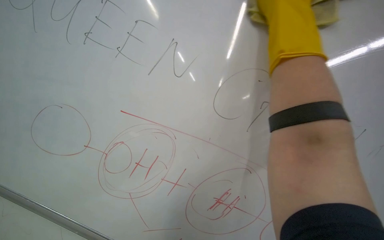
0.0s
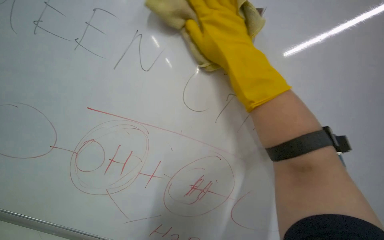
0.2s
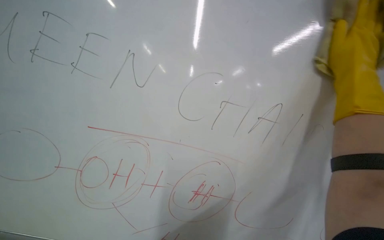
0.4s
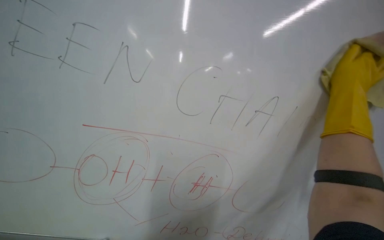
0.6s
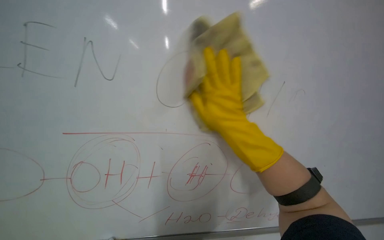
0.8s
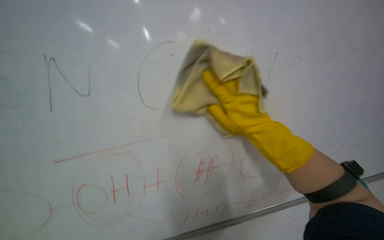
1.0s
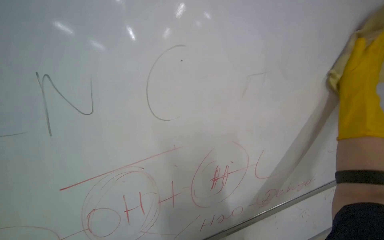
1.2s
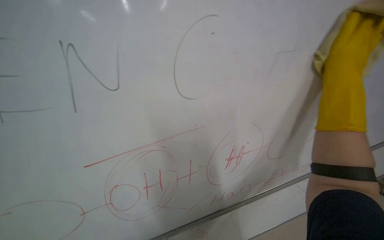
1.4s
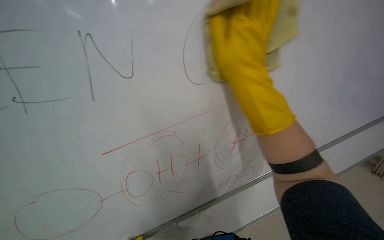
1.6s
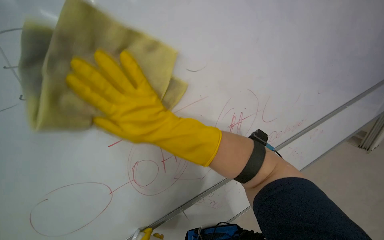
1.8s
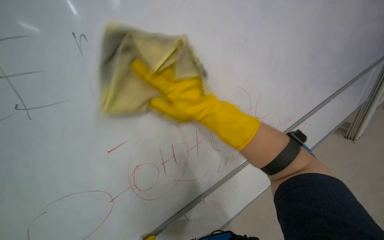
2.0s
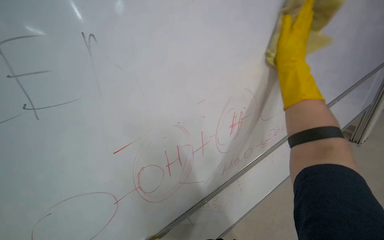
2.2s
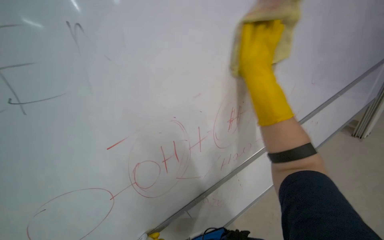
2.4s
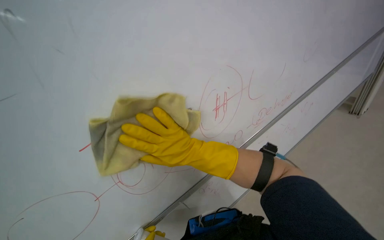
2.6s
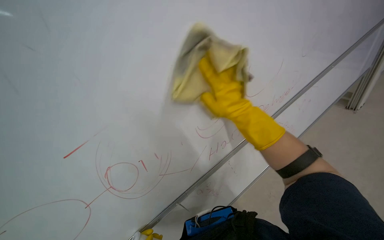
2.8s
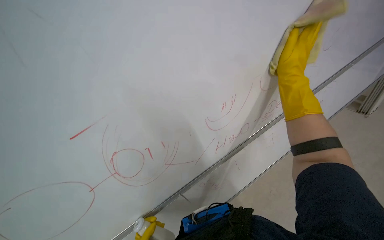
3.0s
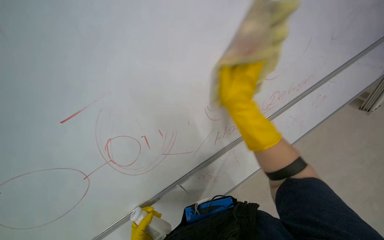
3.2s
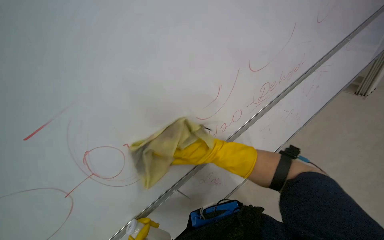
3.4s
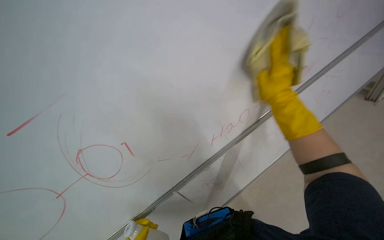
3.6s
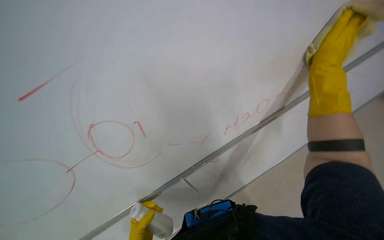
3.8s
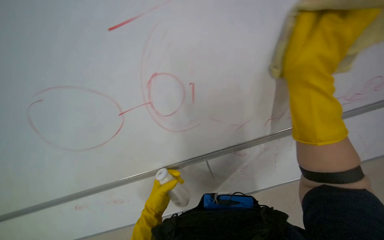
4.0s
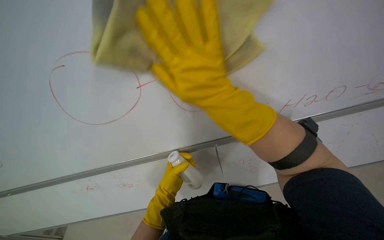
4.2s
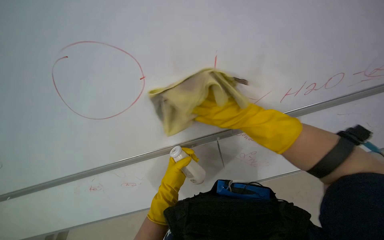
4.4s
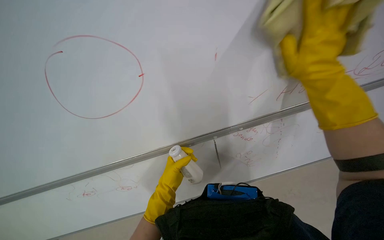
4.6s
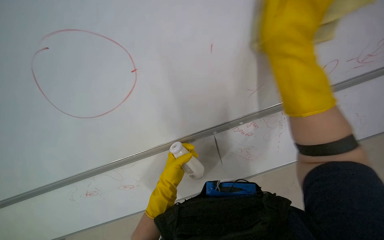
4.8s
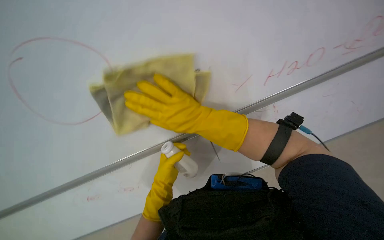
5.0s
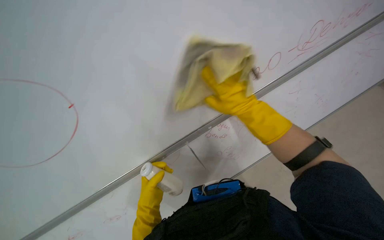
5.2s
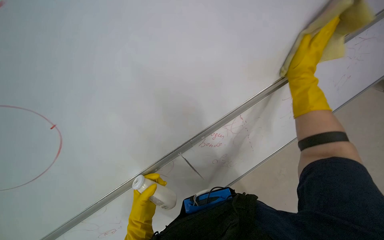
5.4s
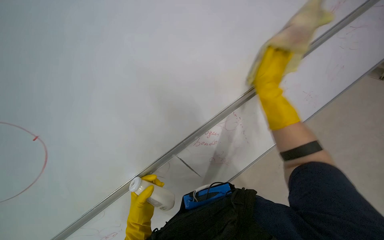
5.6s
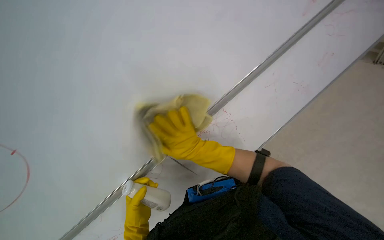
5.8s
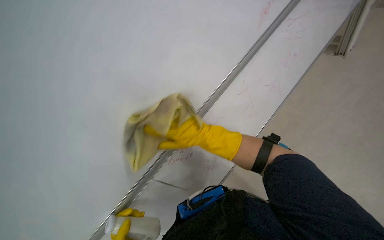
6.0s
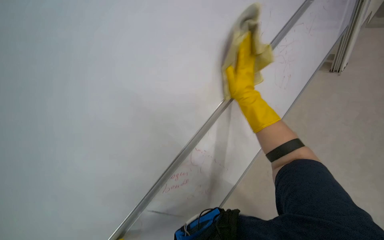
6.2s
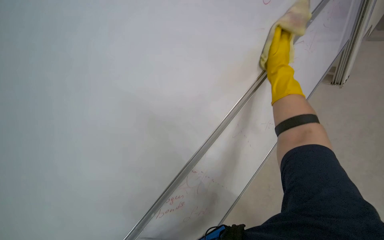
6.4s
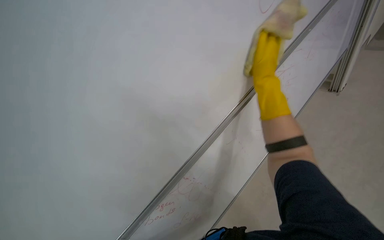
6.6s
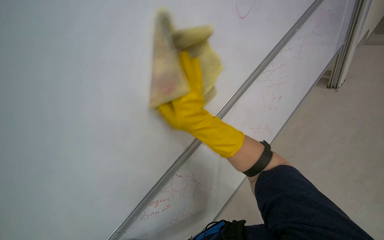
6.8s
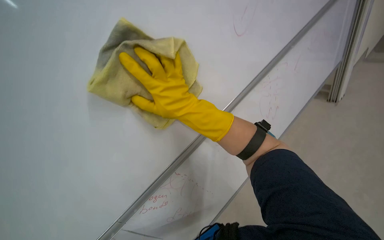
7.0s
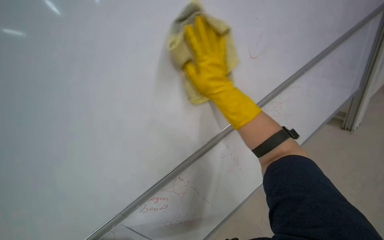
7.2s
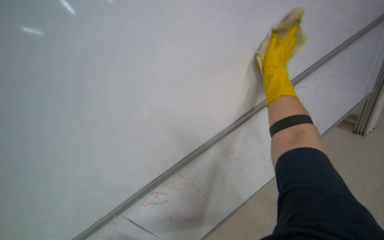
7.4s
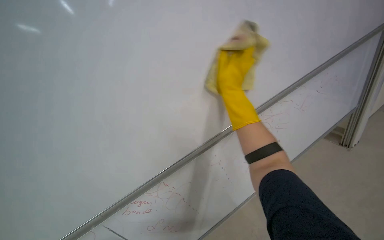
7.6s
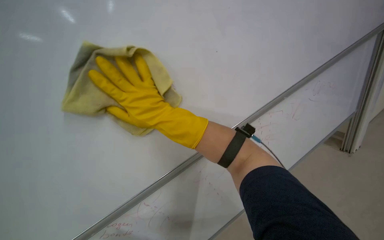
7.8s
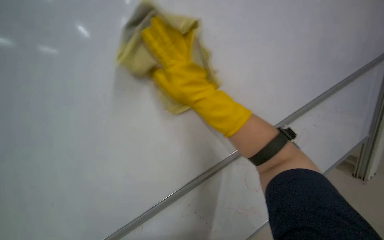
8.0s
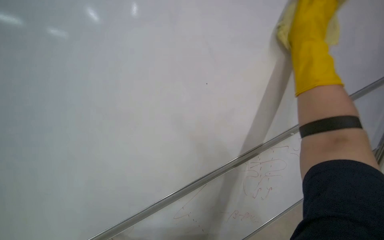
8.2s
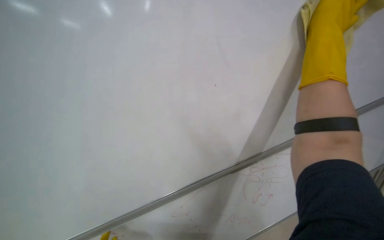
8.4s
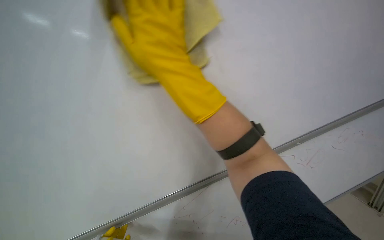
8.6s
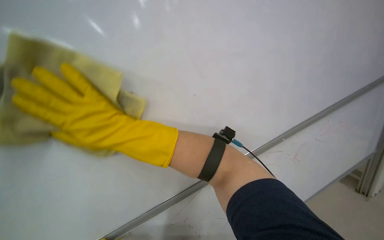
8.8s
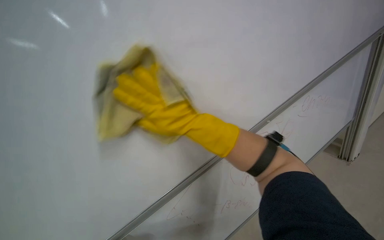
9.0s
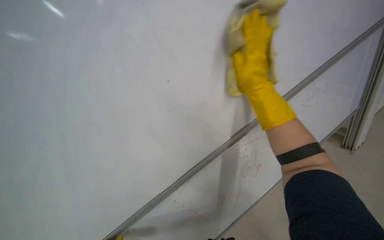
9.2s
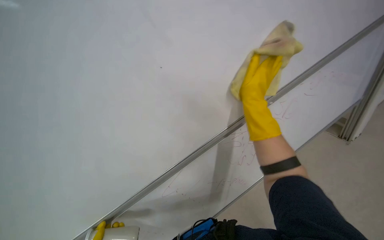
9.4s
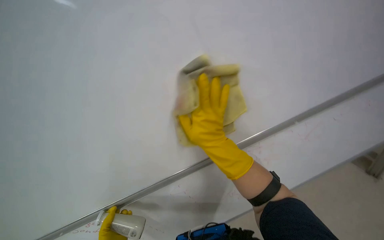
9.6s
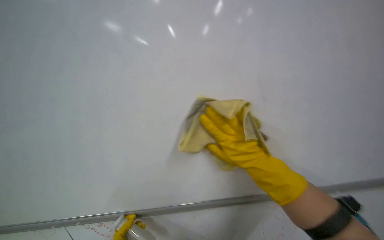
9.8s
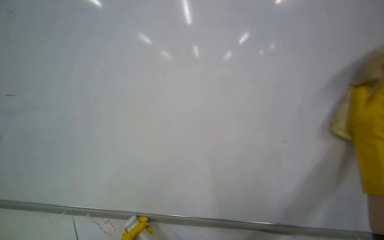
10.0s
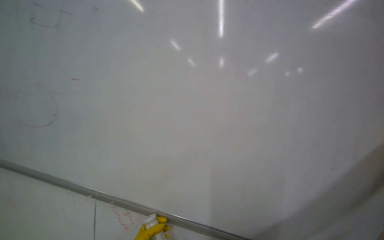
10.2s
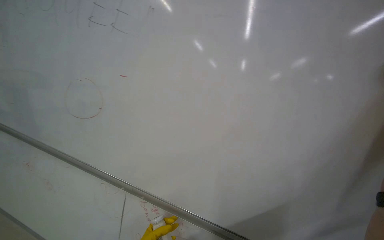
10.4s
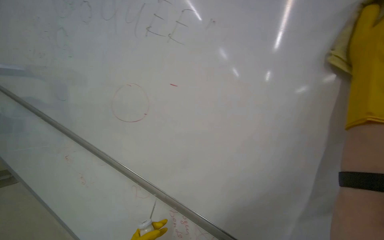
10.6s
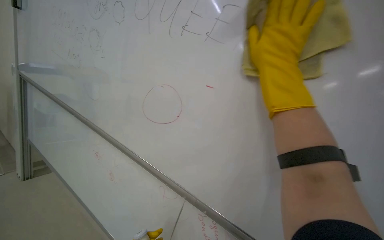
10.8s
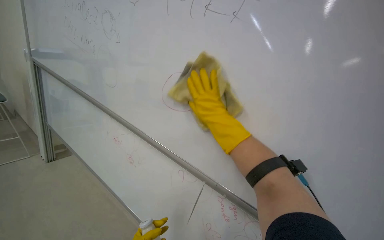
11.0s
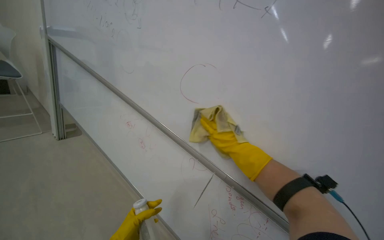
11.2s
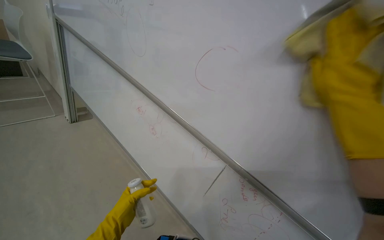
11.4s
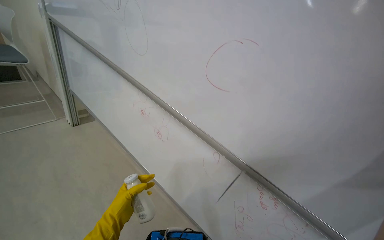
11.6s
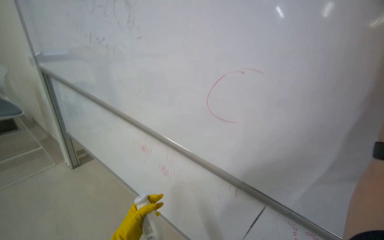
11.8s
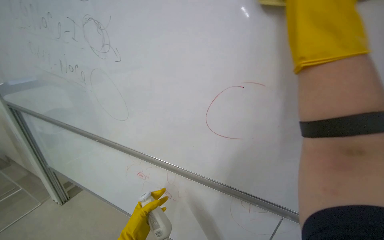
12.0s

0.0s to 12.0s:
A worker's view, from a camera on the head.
Job: wiping surfaces.
The whole recording: Cleaning whiteboard. The worker cleans a large white board with a yellow cloth while wearing gloves.
0.0s to 1.6s: The right hand is displaced to the left by about 15 cm.
1.6s to 3.0s: The view tips downward by approximately 10 degrees. The right hand travels farther from the camera by about 20 cm, and goes to the left and returns, some 15 cm each way.
3.0s to 4.4s: The wearer's head swings approximately 35 degrees to the left. The wearer looks roughly 20 degrees further downward.
4.4s to 6.0s: The view tips upward by some 15 degrees. Everything in view rotates about 40 degrees counterclockwise.
6.0s to 7.6s: The camera pitches upward, by roughly 20 degrees.
9.0s to 10.4s: The head rotates about 45 degrees to the left. The wearer looks approximately 20 degrees further upward.
10.4s to 12.0s: Everything in view rotates about 35 degrees counterclockwise.

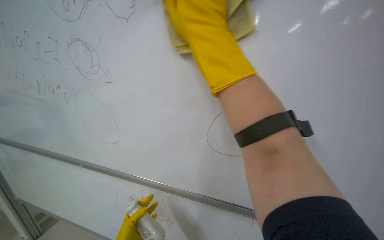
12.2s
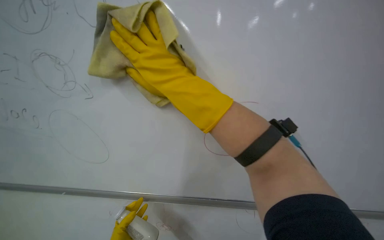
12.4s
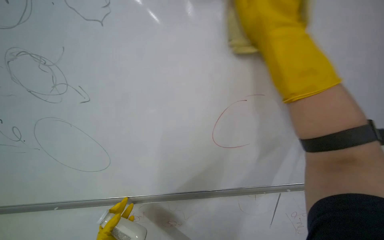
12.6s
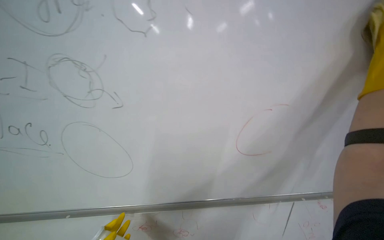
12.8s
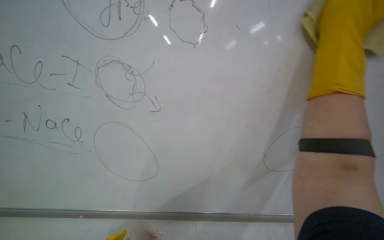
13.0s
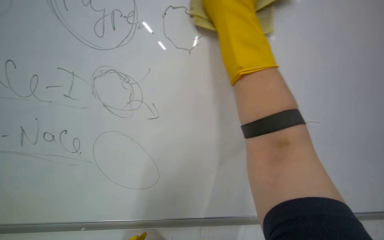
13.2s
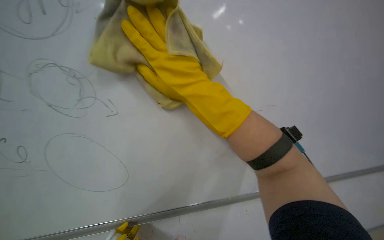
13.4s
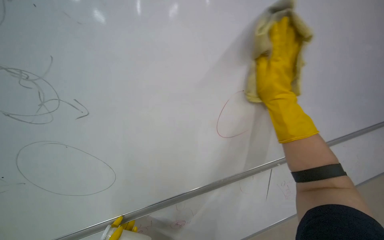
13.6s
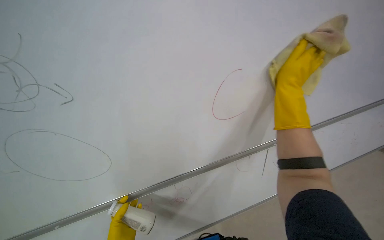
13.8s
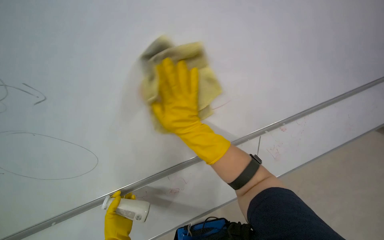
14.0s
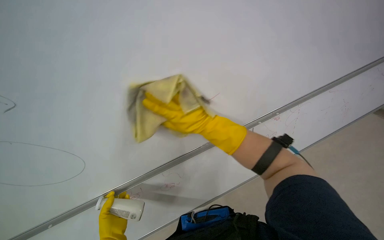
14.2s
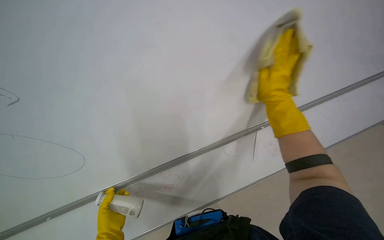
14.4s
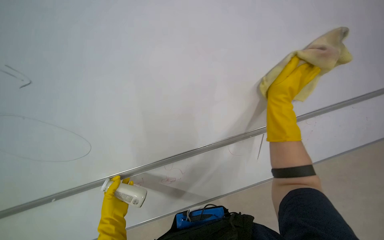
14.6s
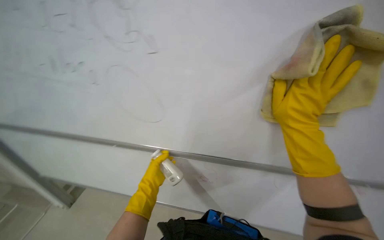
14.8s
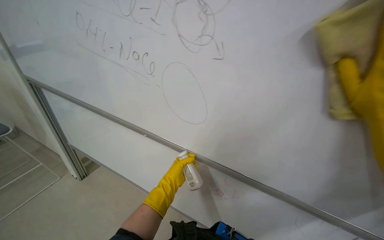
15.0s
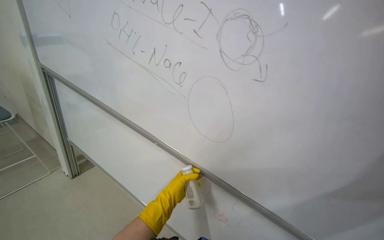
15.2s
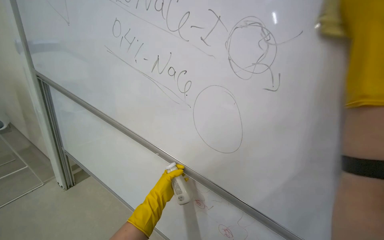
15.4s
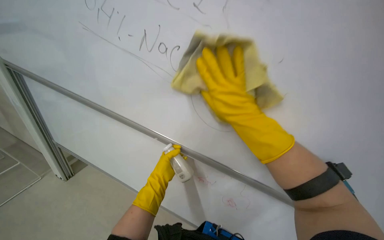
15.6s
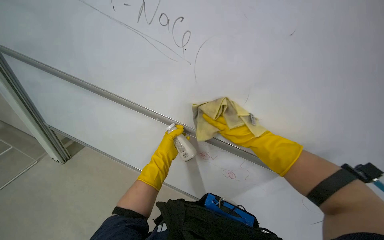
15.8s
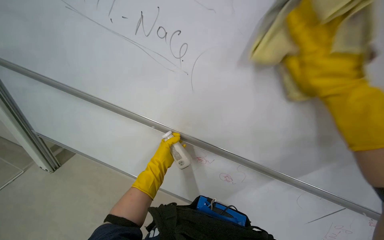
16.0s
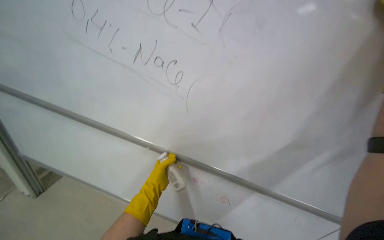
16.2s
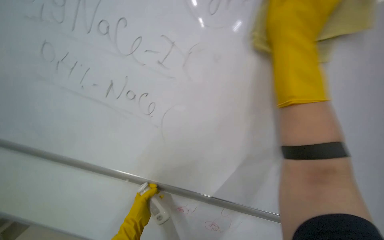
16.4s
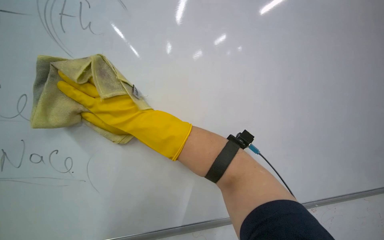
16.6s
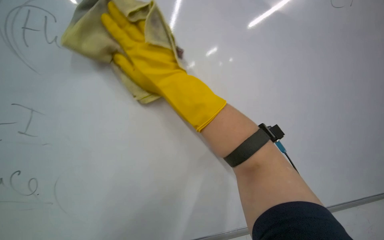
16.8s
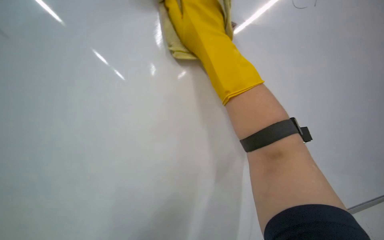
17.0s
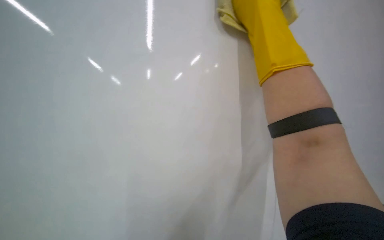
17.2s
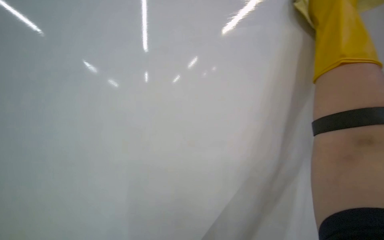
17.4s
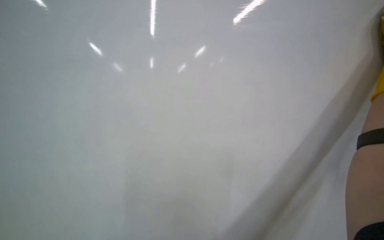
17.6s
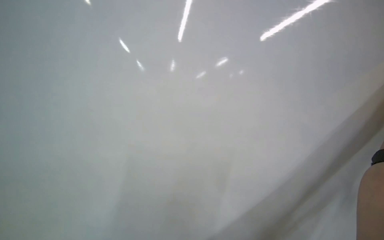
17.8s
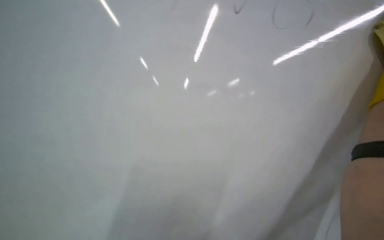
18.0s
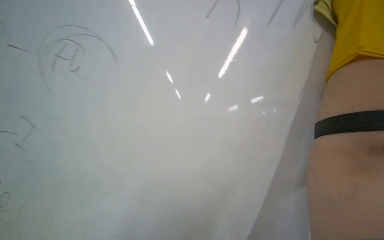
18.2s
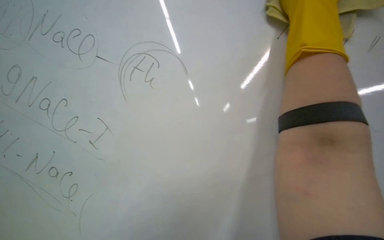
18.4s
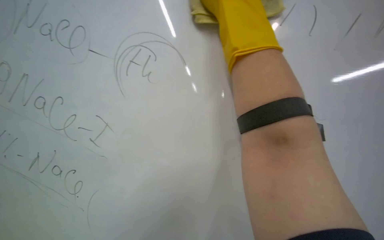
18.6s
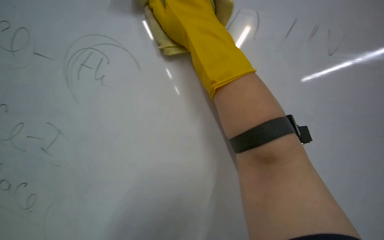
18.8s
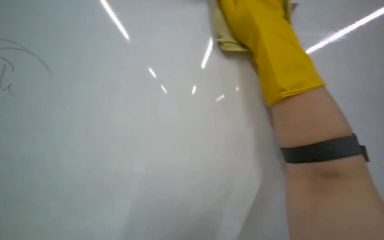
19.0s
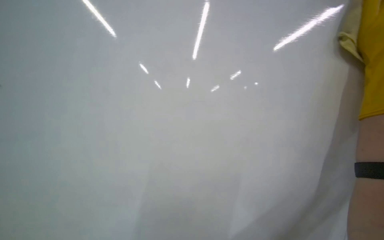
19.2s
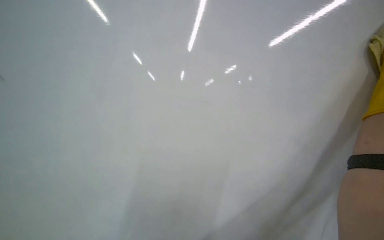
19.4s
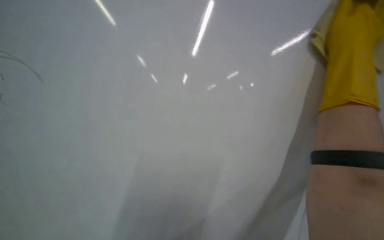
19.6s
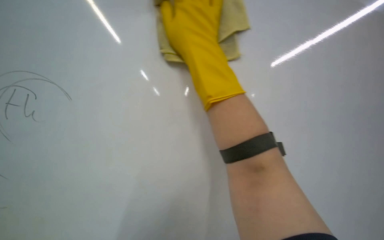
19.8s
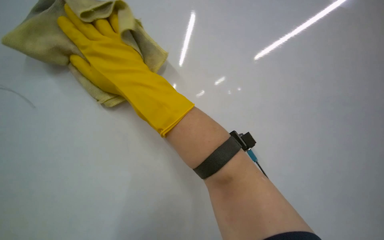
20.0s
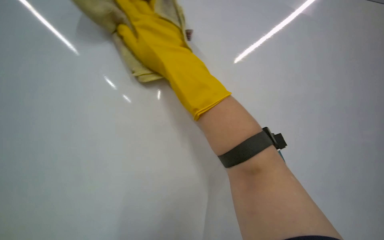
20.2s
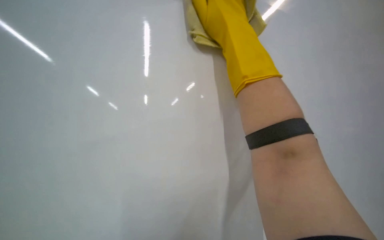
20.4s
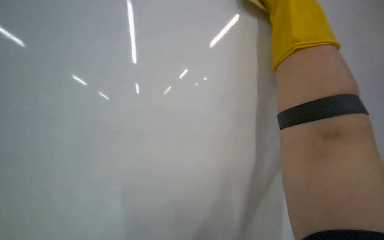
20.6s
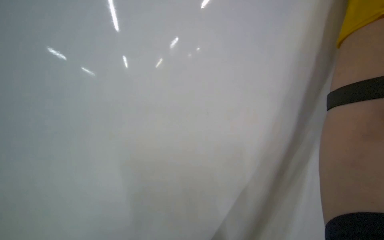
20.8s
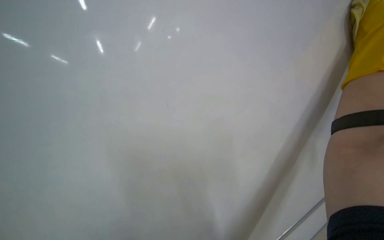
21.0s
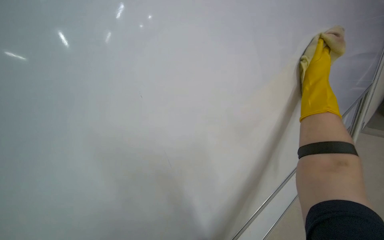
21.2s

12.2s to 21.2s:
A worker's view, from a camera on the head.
Job: wiping surfaces.
The whole recording: Cleaning whiteboard. The worker cleans a large white board with a yellow cloth while wearing gloves.
12.2s to 13.8s: The camera is aimed roughly 15 degrees further to the right. The right hand goes left and right, some 30 cm each way, reversing 3 times.
13.8s to 15.2s: Everything in view rotates roughly 30 degrees clockwise.
15.2s to 16.6s: The head turns to the right by approximately 30 degrees.
